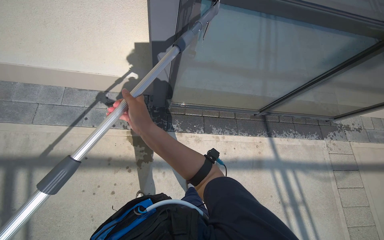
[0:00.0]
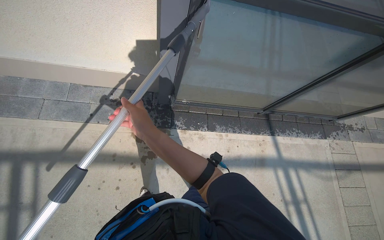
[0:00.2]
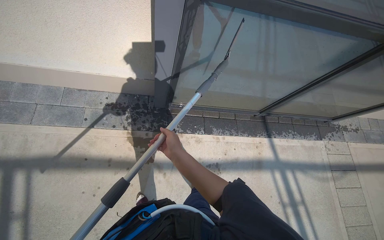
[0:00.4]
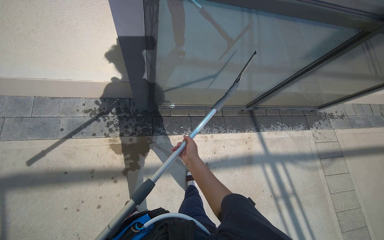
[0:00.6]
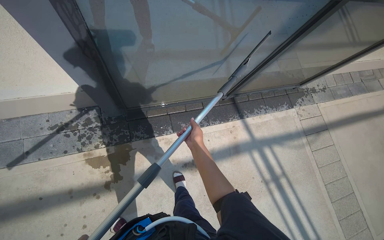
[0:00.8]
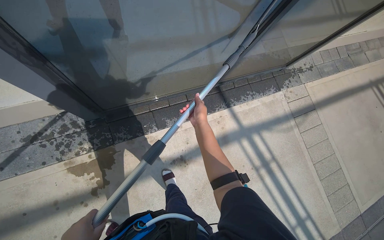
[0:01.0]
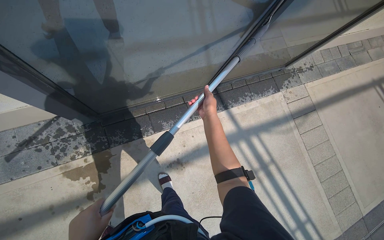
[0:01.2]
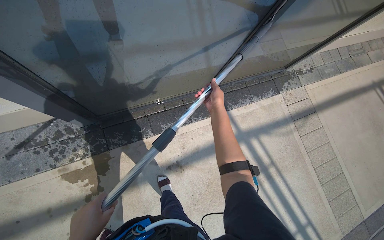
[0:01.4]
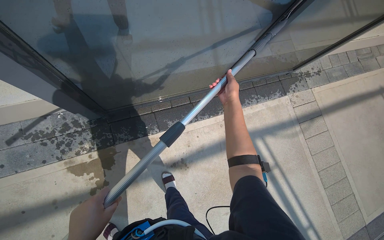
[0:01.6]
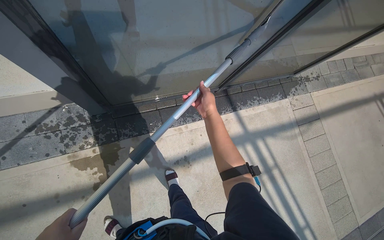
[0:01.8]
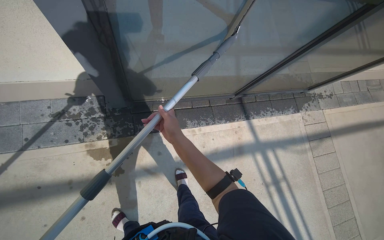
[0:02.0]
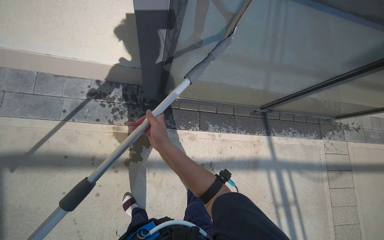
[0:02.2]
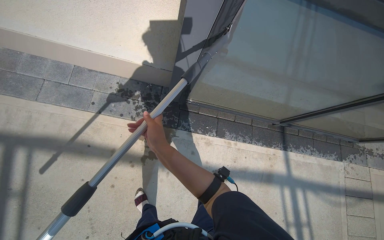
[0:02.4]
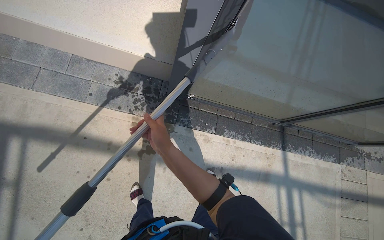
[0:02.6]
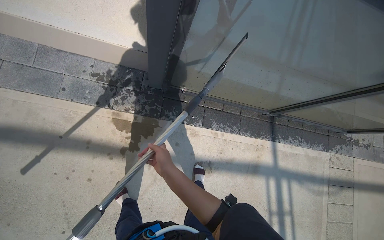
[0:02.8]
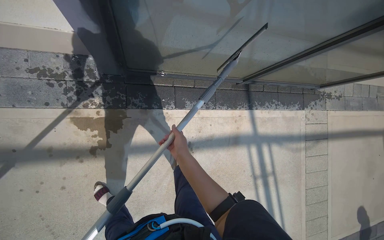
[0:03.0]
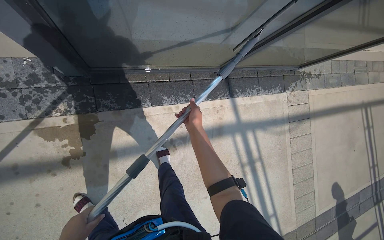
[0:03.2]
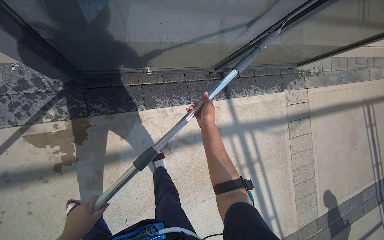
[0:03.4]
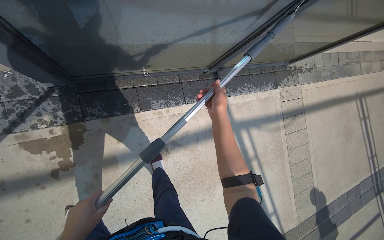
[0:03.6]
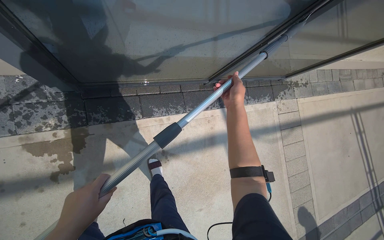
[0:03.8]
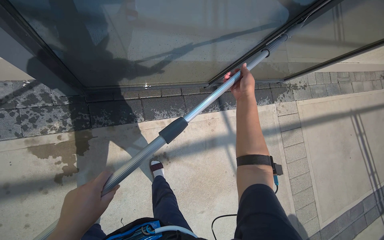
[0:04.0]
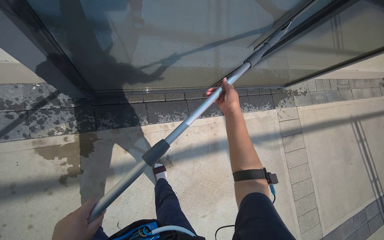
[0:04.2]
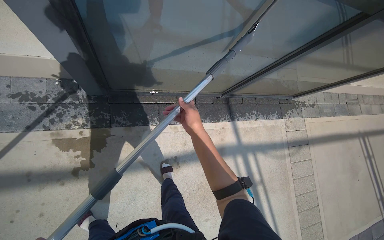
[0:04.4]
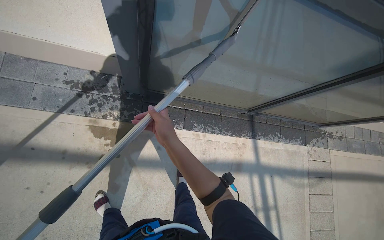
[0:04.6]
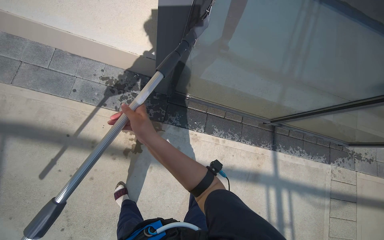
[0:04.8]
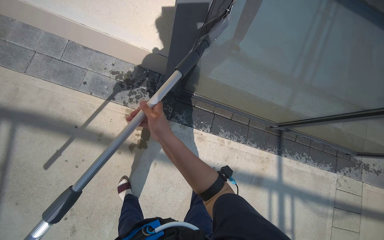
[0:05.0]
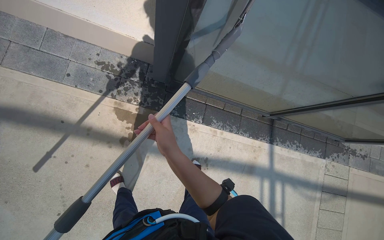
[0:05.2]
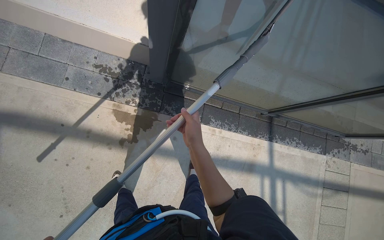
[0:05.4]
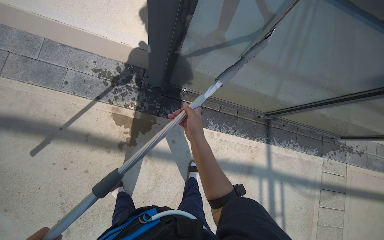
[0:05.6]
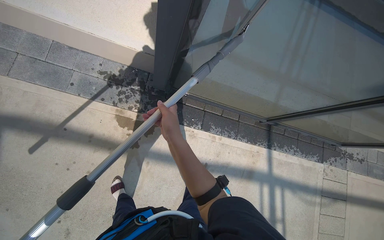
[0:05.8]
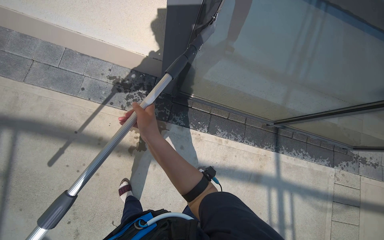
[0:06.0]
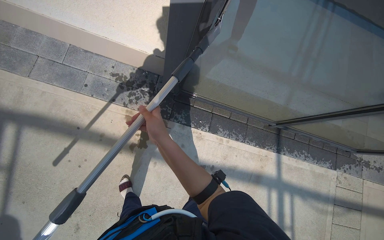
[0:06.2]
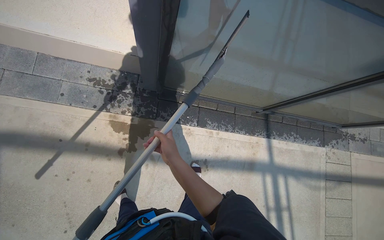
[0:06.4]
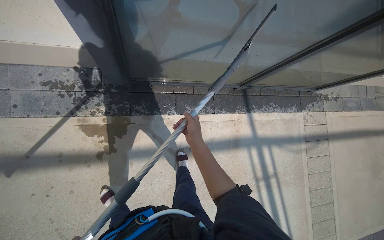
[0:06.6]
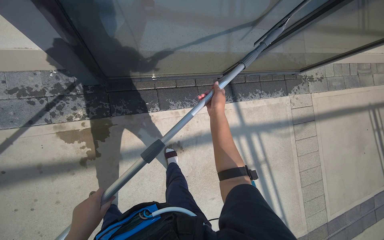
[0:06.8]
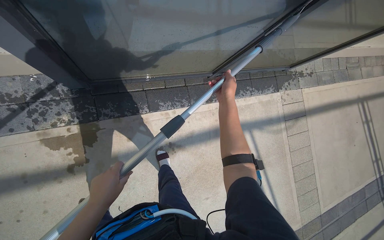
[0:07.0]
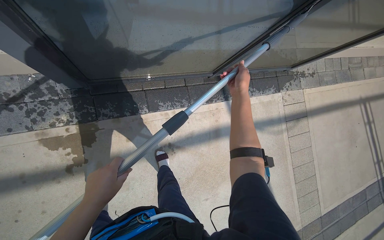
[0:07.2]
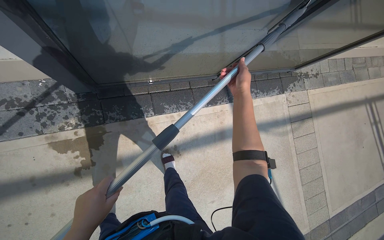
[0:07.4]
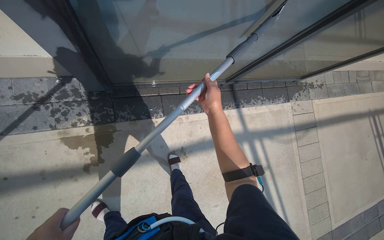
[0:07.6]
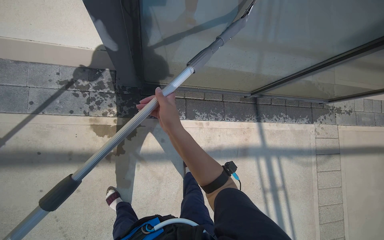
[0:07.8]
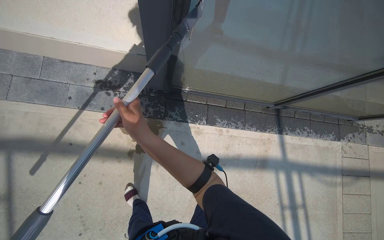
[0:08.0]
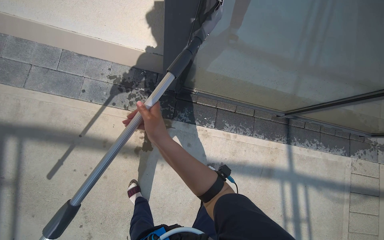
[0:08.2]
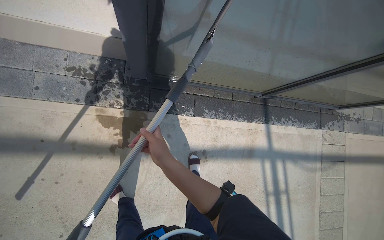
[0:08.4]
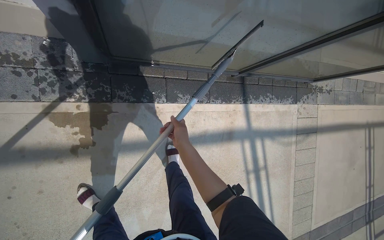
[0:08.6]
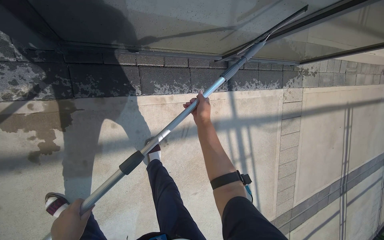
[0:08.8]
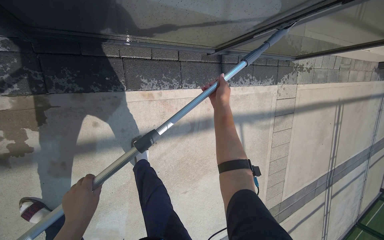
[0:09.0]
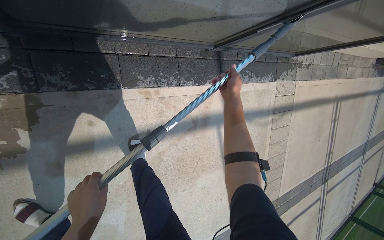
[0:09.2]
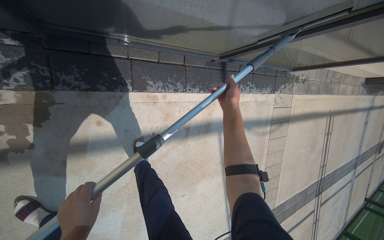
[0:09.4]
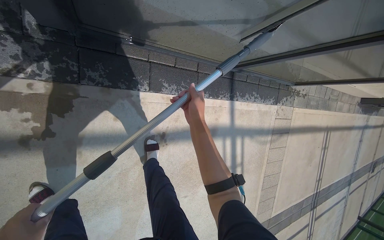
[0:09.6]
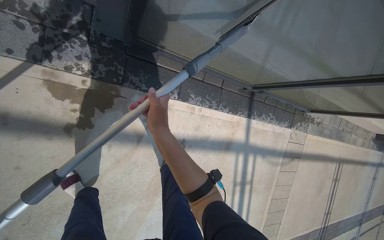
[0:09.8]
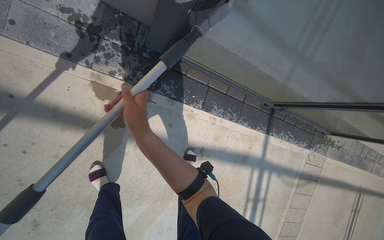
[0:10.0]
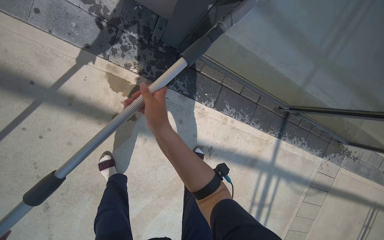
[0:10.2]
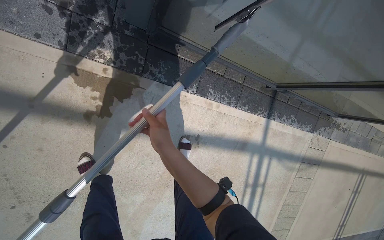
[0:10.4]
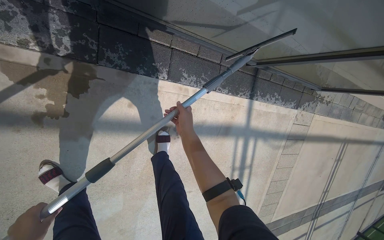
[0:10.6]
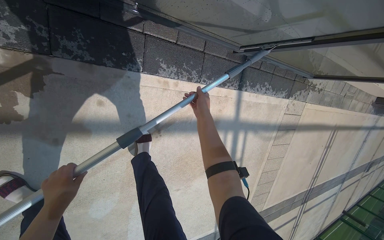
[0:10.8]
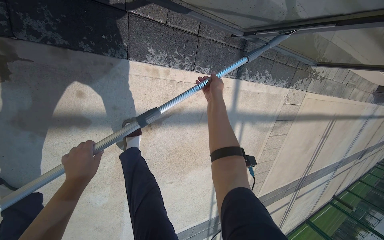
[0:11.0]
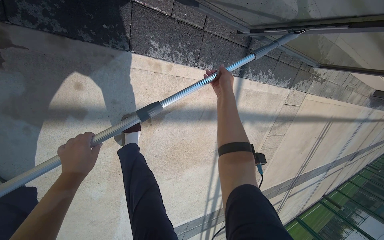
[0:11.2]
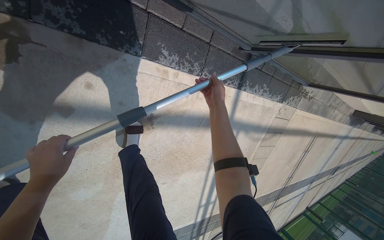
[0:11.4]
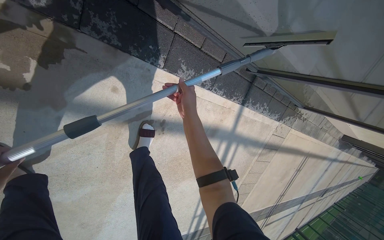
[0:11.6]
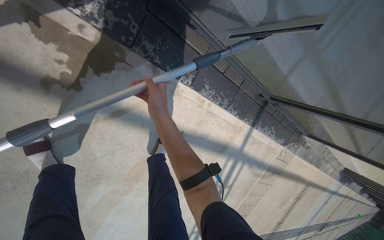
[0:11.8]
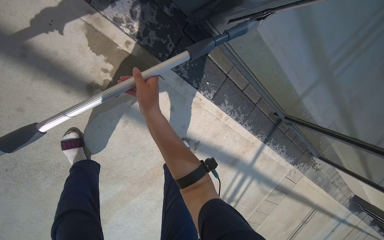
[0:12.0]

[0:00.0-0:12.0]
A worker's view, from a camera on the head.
Job: wiping surfaces.
The whole recording: Cleaning glass window with squeegee. The worker cleans the glass window using a squeegee, then a long pole with a squeegee attachment.
0:00.0 to 0:01.6: The camera travels about 50 cm.
0:01.6 to 0:03.0: The right hand heads to the left, covering roughly 40 cm.
0:03.0 to 0:04.4: The right hand travels up the picture by roughly 15 cm, and reaches some 40 cm to the right, then returns.
0:04.4 to 0:06.0: The wearer's head swings about 20 degrees to the left. The right hand goes left and right, some 15 cm each way, reversing 2 times.
0:07.6 to 0:09.0: The camera pitches downward, by approximately 15 degrees.
0:09.0 to 0:10.4: The right hand shifts about 60 cm to the left and nearer to the camera.

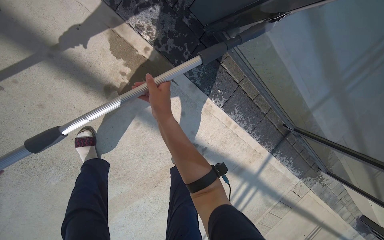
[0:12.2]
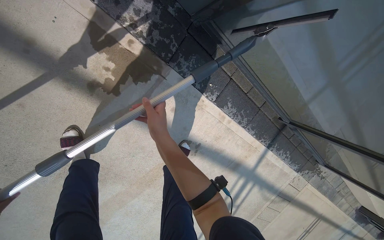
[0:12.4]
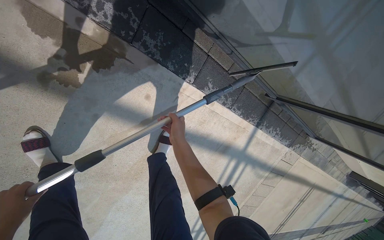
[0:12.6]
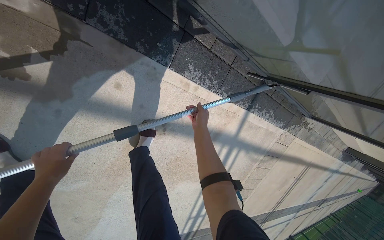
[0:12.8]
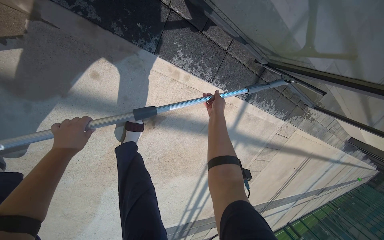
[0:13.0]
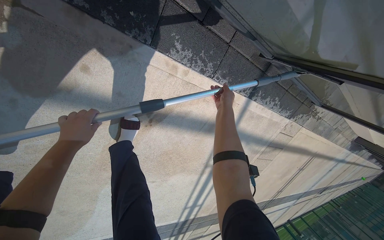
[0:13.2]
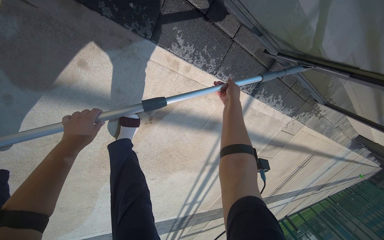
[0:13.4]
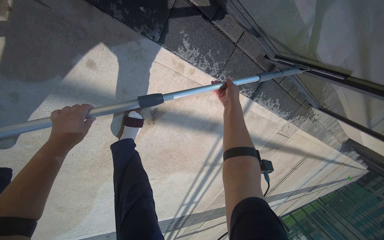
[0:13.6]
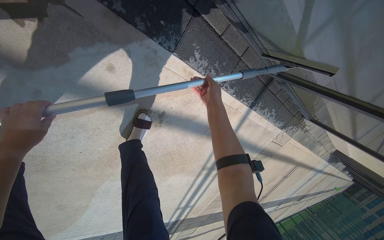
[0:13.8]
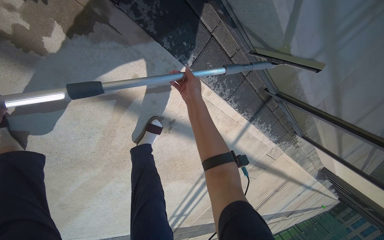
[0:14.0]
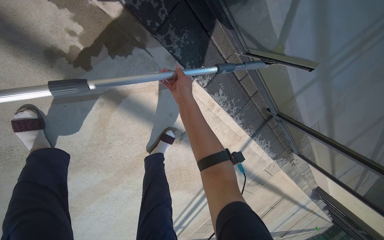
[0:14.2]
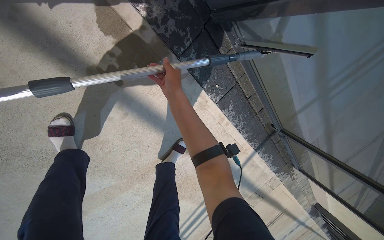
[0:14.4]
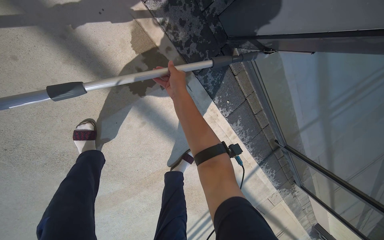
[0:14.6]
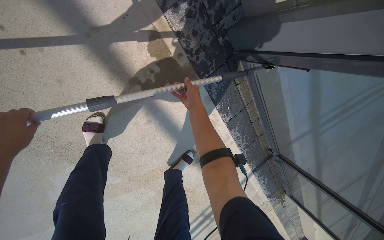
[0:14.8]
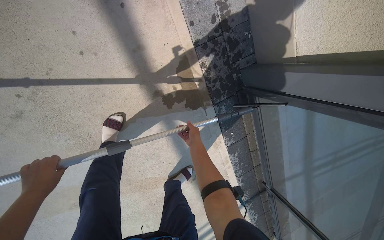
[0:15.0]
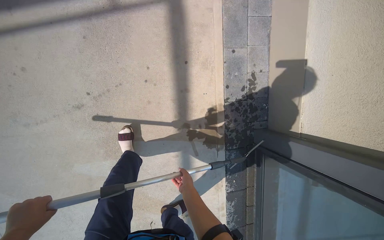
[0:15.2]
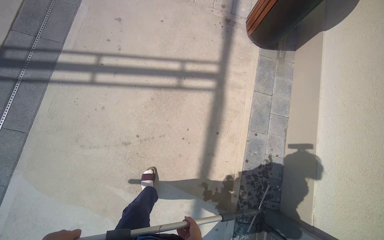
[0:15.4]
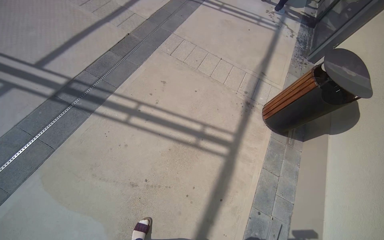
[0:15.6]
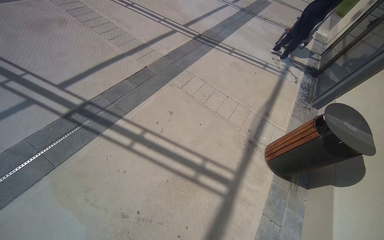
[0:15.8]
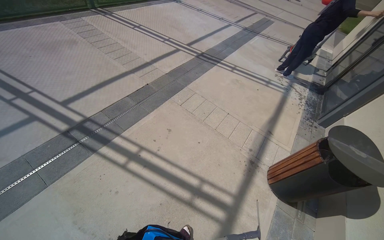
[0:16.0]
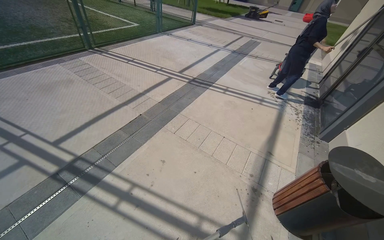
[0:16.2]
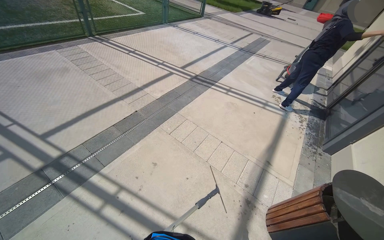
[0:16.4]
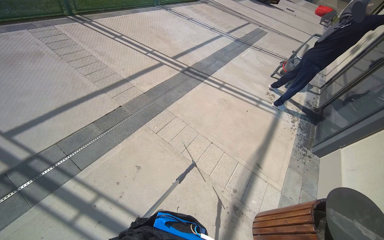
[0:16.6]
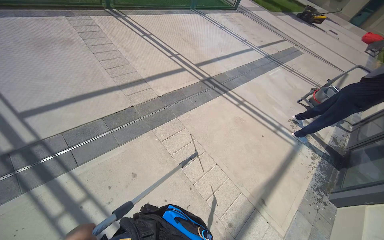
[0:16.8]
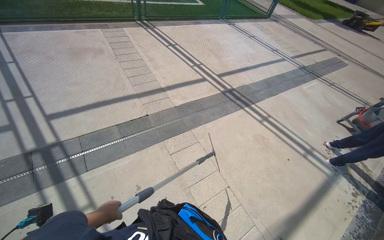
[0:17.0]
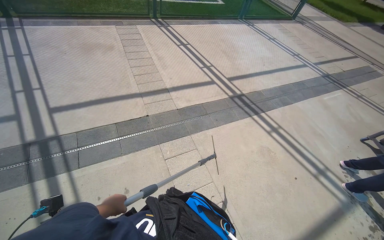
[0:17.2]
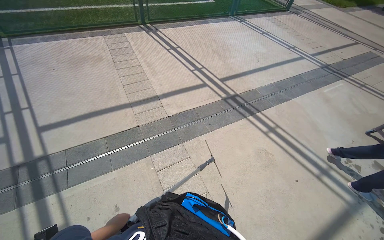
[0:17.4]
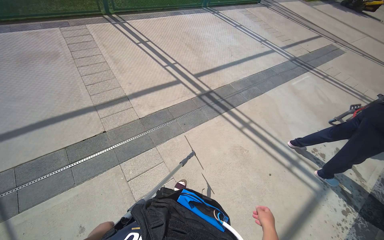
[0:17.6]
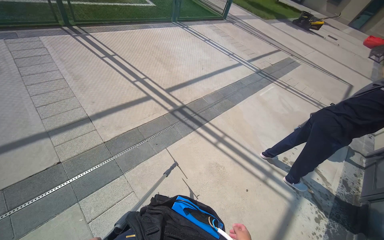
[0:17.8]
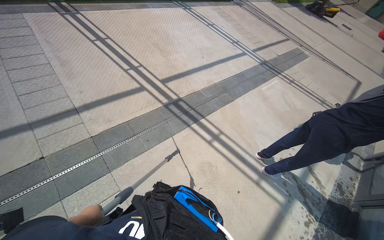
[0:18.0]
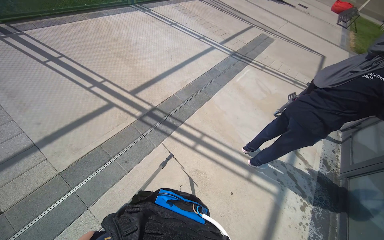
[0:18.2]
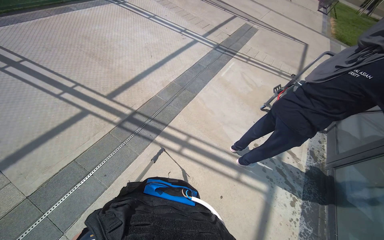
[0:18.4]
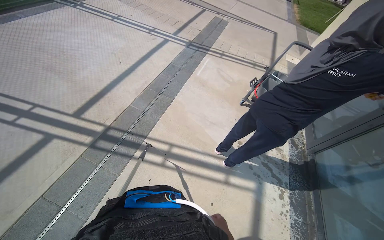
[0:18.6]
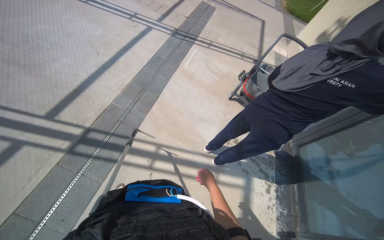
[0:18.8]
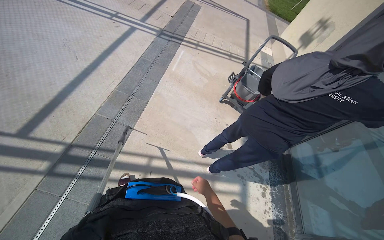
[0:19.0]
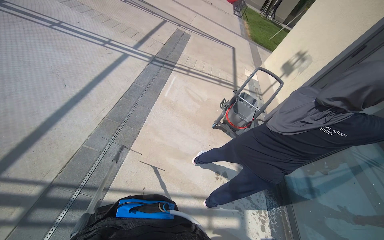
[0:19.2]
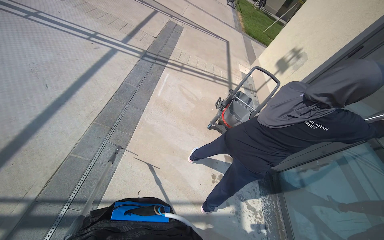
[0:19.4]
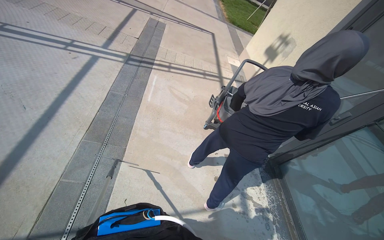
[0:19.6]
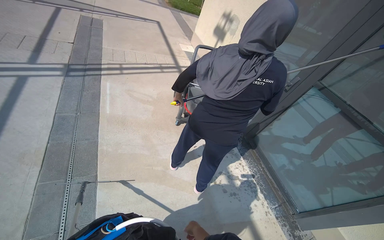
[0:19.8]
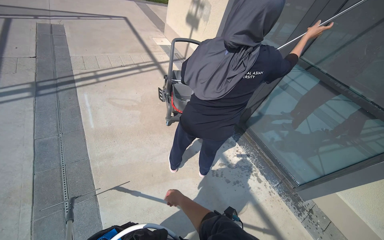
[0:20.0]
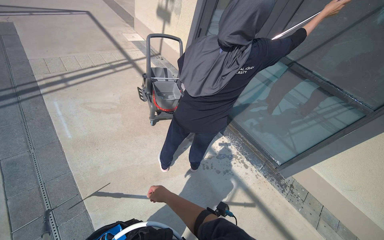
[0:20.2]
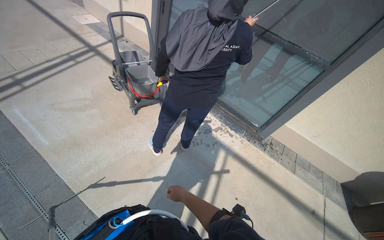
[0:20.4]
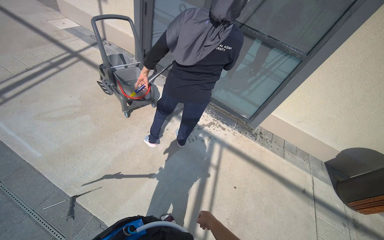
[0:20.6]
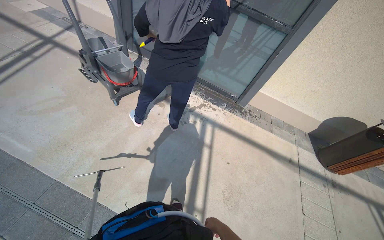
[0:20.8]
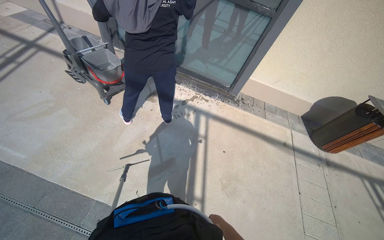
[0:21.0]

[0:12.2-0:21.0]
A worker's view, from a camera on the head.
Job: wiping surfaces.
The whole recording: Cleaning glass window with squeegee. The worker cleans the glass window using a squeegee, then a long pole with a squeegee attachment.
0:12.2 to 0:13.6: The camera travels approximately 50 cm. The view tilts approximately 20 degrees downward.
0:13.6 to 0:15.2: The camera travels approximately 90 cm. The view tips upward by about 45 degrees. Everything in view rotates roughly 50 degrees clockwise.
0:15.2 to 0:16.6: The camera is carried about 1 m. The wearer looks about 55 degrees further upward. The scene turns some 40 degrees clockwise in the picture.
0:16.6 to 0:18.0: The wearer moves about 1.5 m.
0:18.0 to 0:19.6: The camera travels roughly 1 m. The head rotates about 50 degrees to the right.
0:19.6 to 0:21.0: The wearer's head swings approximately 70 degrees to the right. The view tilts approximately 25 degrees downward.
